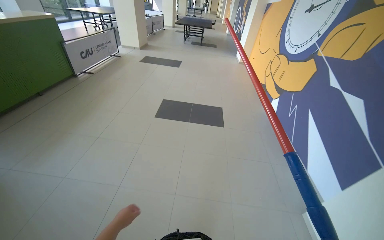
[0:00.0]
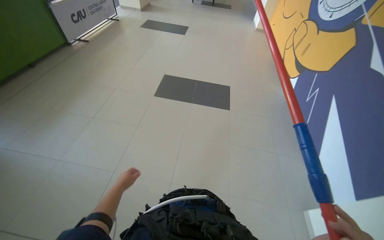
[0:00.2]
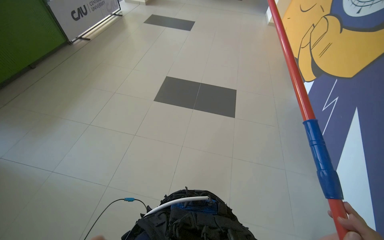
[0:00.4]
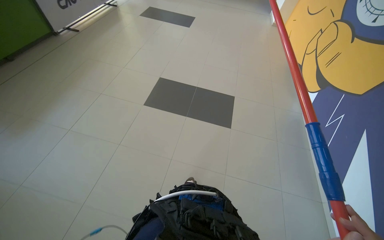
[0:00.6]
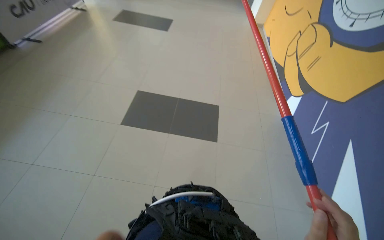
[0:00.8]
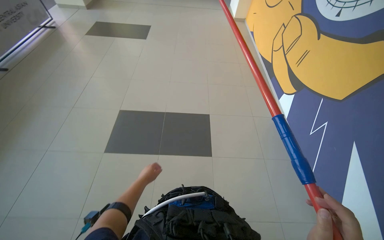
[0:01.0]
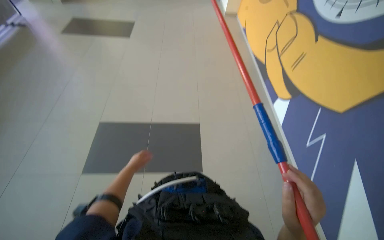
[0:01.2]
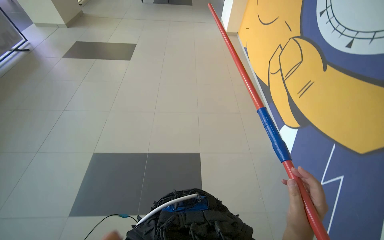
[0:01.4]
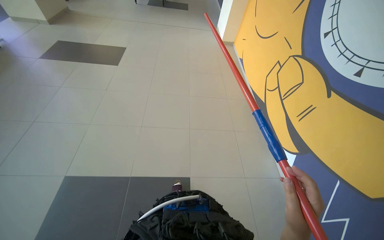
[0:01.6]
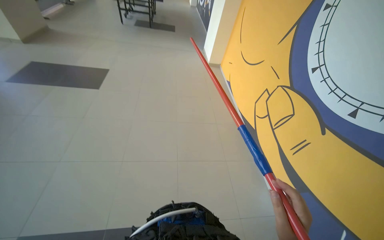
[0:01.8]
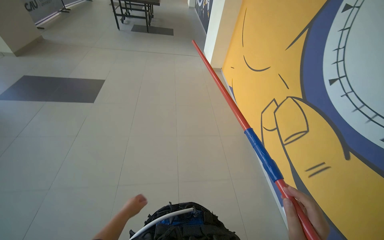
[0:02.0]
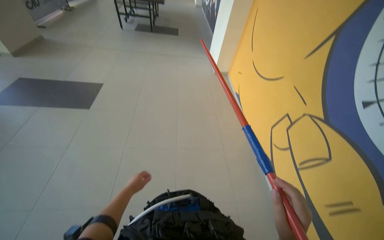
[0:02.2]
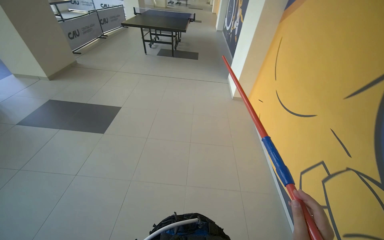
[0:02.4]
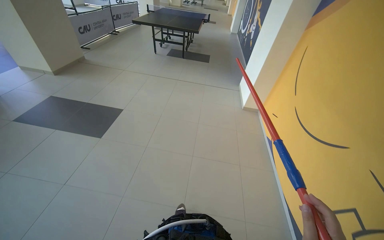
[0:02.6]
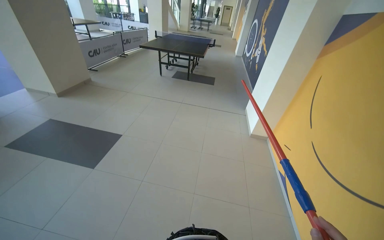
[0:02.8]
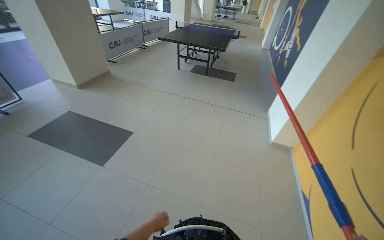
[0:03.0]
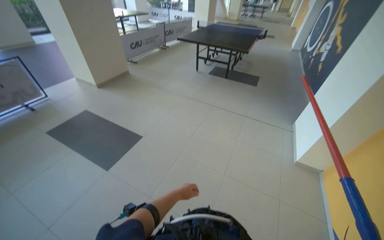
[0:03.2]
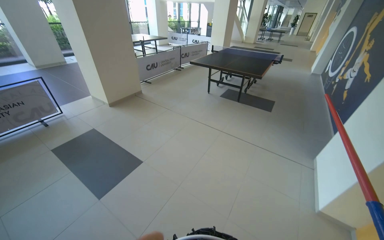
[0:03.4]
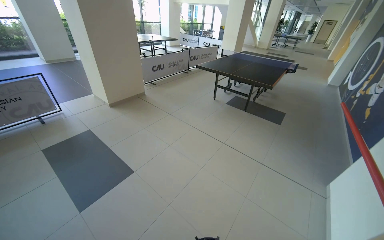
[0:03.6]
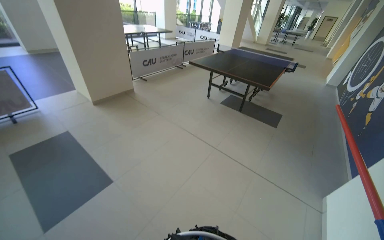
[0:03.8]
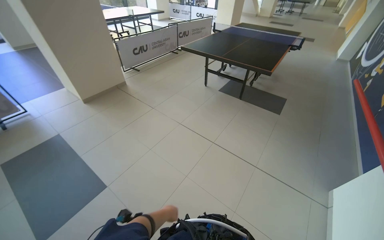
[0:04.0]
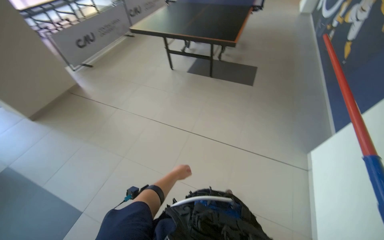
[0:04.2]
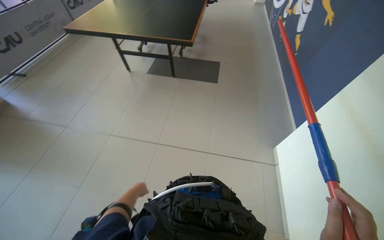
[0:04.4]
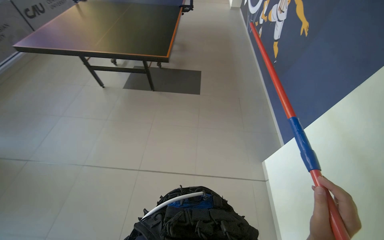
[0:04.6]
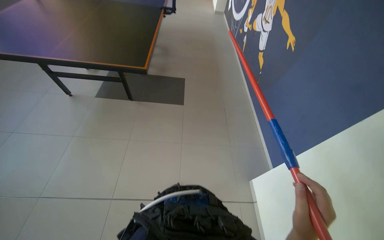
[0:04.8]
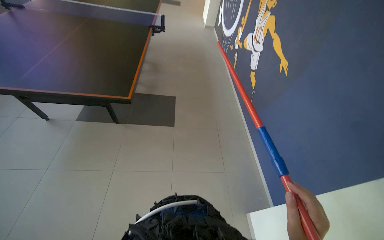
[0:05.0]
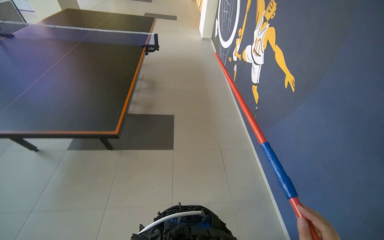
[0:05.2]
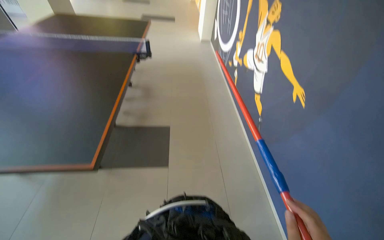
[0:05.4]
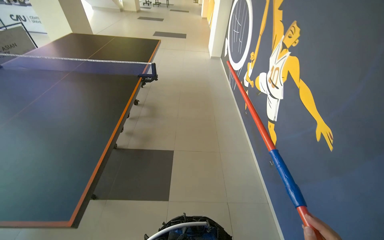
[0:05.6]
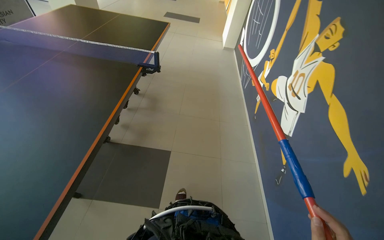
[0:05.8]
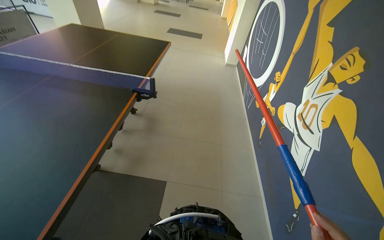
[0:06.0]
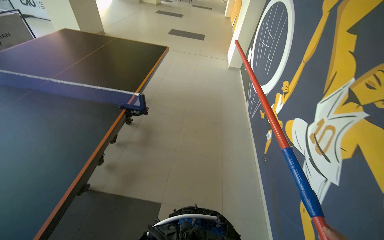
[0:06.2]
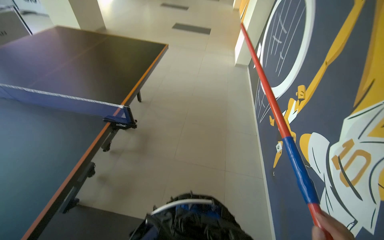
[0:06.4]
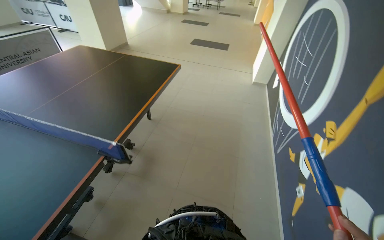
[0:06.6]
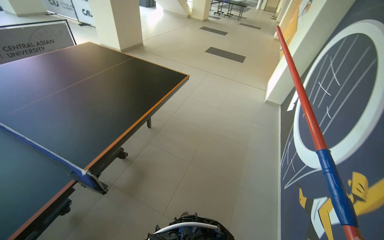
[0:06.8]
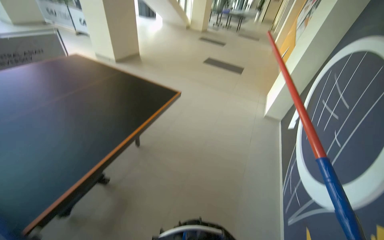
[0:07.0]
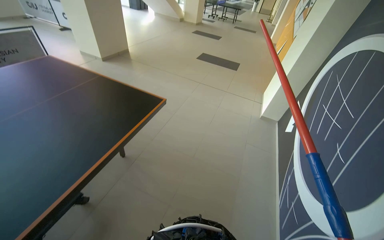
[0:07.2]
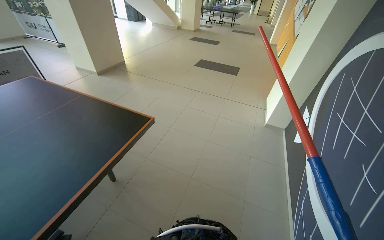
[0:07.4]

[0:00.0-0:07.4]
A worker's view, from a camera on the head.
Job: cleaning windows.
The whole recording: Dusting high surfaces in hallway. The worker uses a duster to clean high glass windows, ceiling corners, and walls in the hallway.
0:00.0 to 0:01.4: The head travels about 2 m. The view tips downward by some 15 degrees.
0:01.4 to 0:03.0: The camera travels about 2 m. The wearer looks approximately 20 degrees further to the left. The camera pitches upward, by roughly 15 degrees.
0:03.0 to 0:04.4: The camera travels roughly 1.5 m.
0:04.4 to 0:06.0: The wearer moves some 1.5 m.
0:06.0 to 0:07.4: The camera travels roughly 1.5 m.

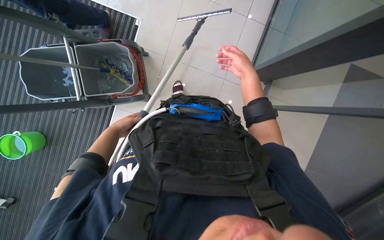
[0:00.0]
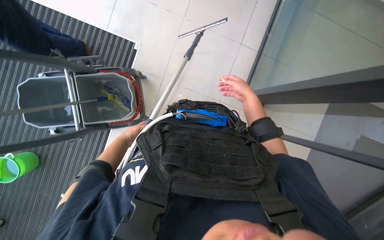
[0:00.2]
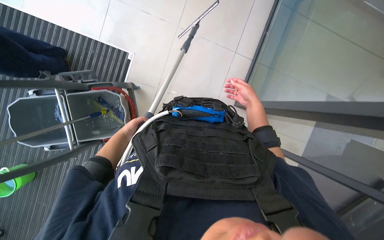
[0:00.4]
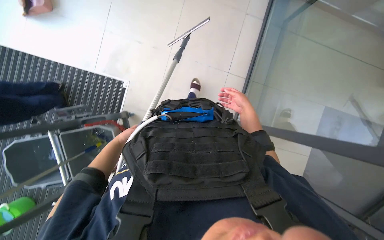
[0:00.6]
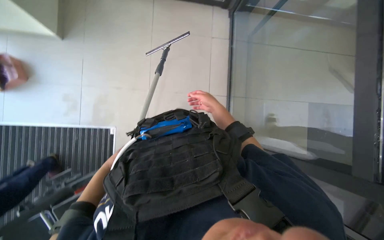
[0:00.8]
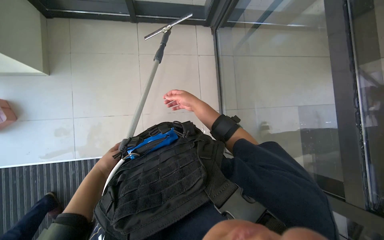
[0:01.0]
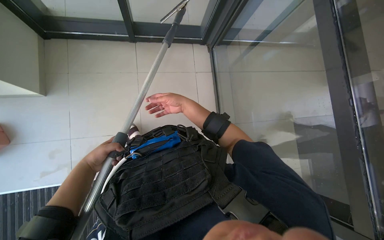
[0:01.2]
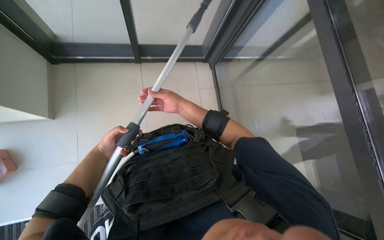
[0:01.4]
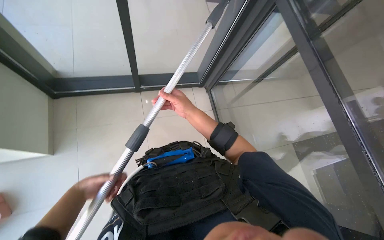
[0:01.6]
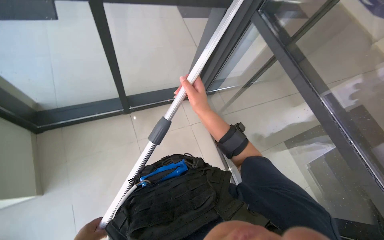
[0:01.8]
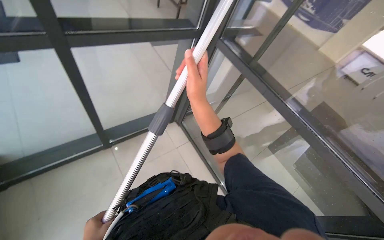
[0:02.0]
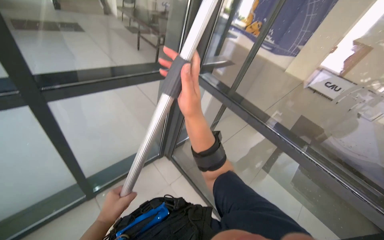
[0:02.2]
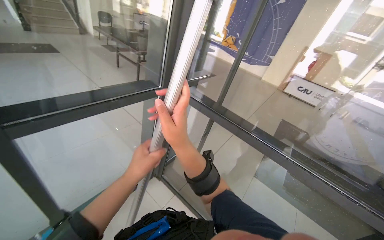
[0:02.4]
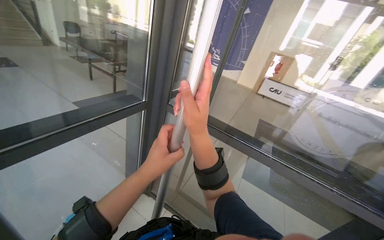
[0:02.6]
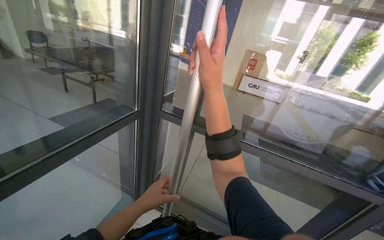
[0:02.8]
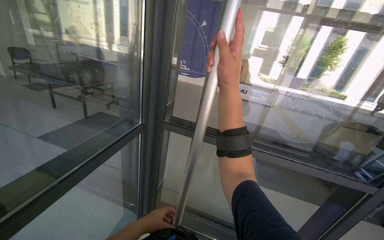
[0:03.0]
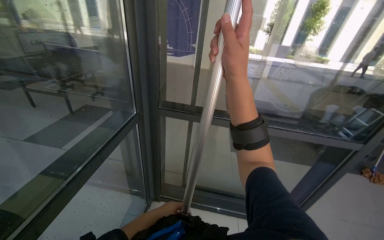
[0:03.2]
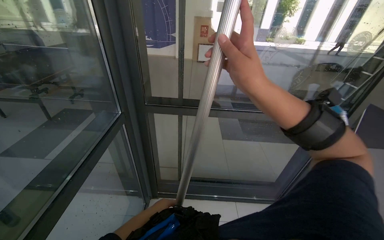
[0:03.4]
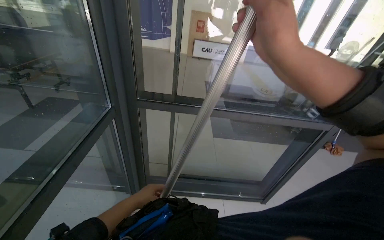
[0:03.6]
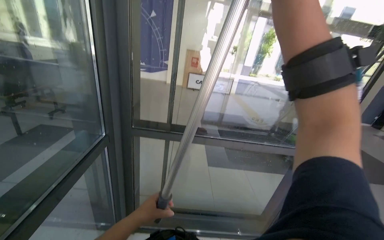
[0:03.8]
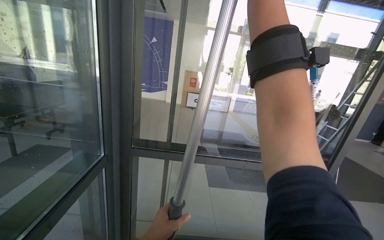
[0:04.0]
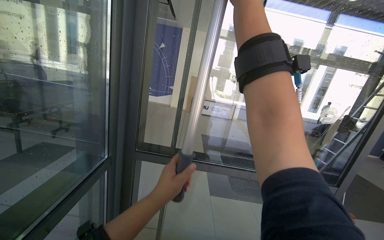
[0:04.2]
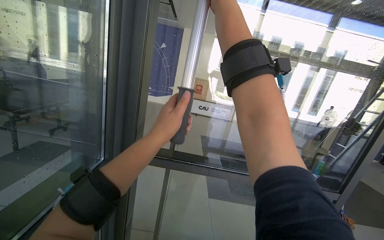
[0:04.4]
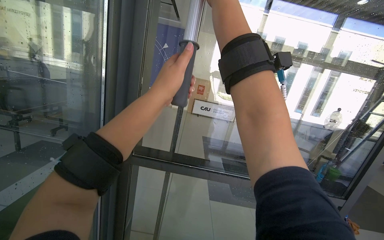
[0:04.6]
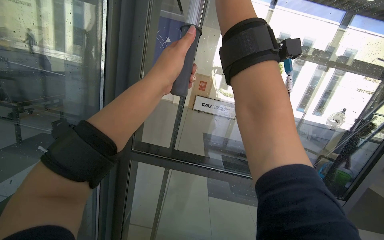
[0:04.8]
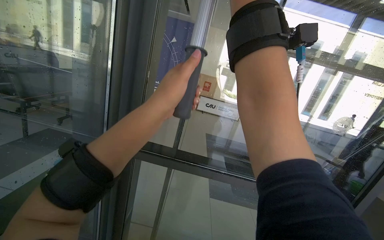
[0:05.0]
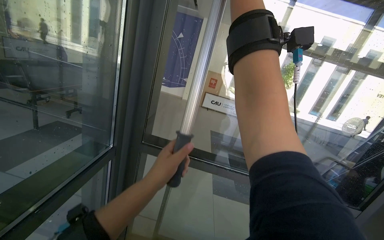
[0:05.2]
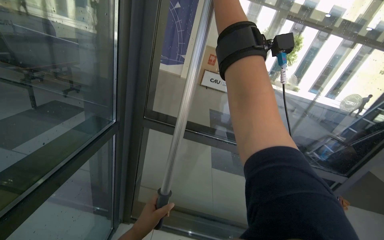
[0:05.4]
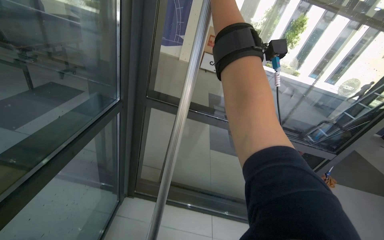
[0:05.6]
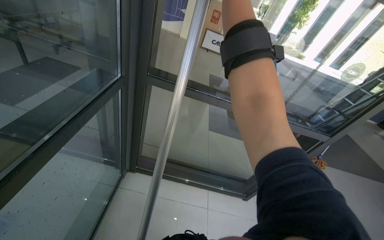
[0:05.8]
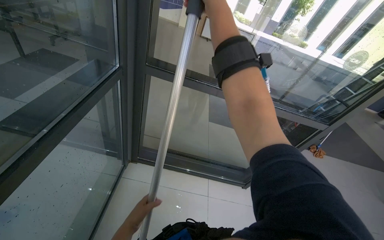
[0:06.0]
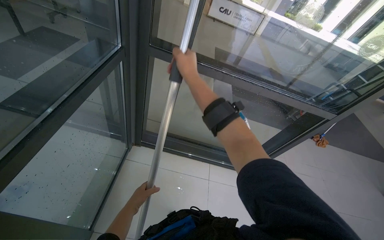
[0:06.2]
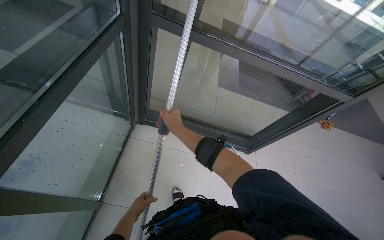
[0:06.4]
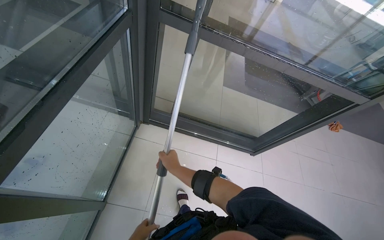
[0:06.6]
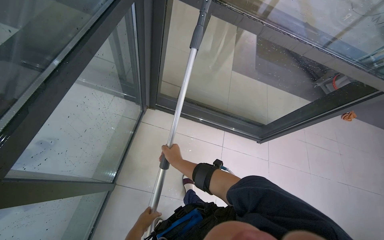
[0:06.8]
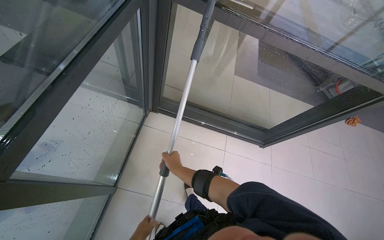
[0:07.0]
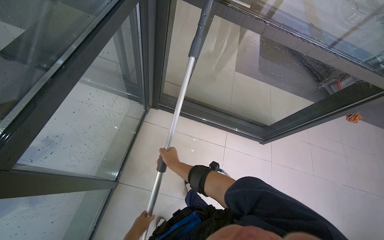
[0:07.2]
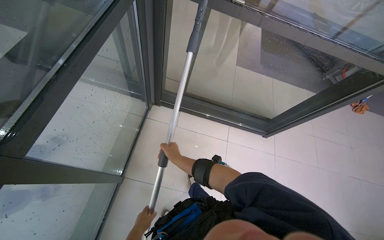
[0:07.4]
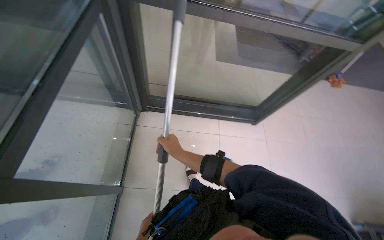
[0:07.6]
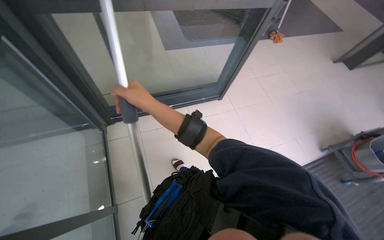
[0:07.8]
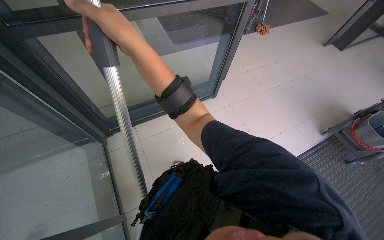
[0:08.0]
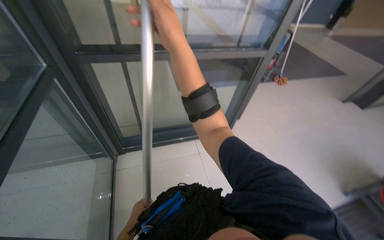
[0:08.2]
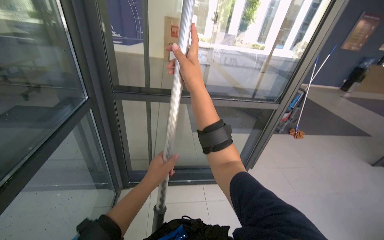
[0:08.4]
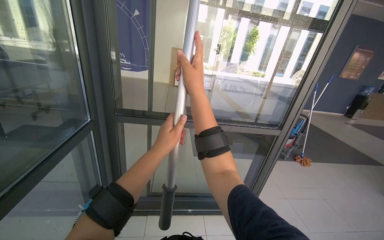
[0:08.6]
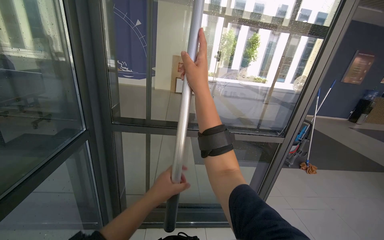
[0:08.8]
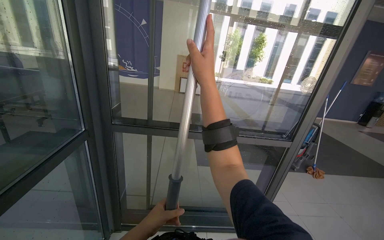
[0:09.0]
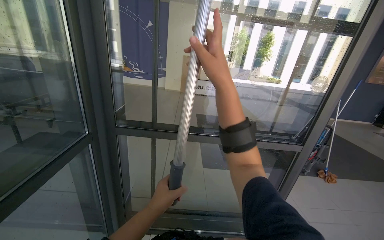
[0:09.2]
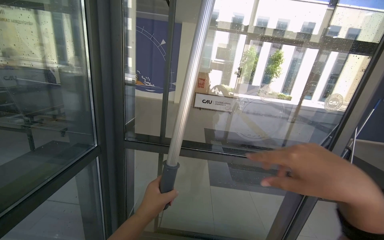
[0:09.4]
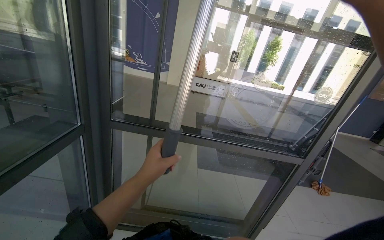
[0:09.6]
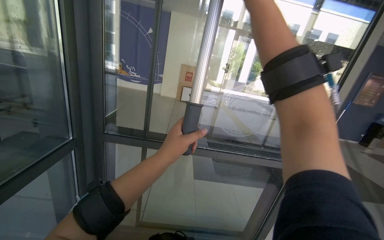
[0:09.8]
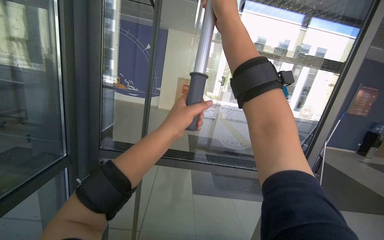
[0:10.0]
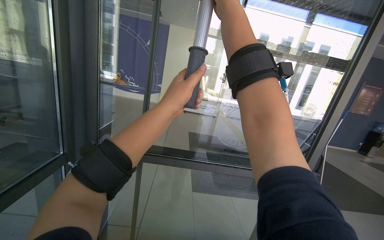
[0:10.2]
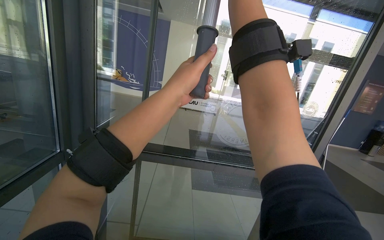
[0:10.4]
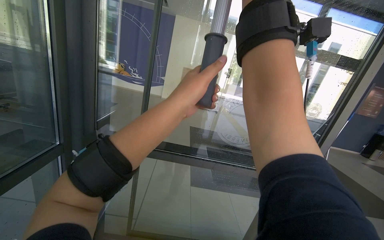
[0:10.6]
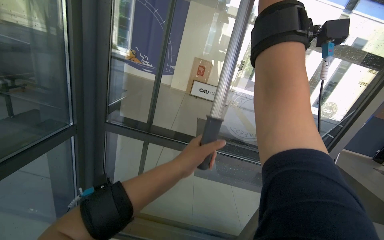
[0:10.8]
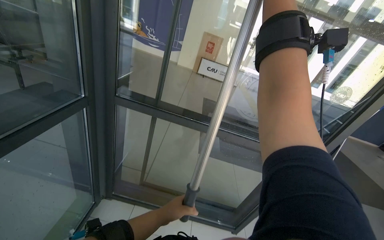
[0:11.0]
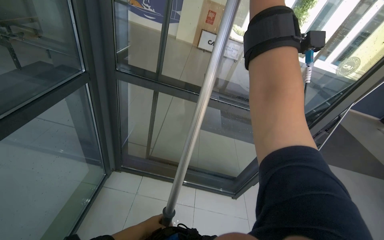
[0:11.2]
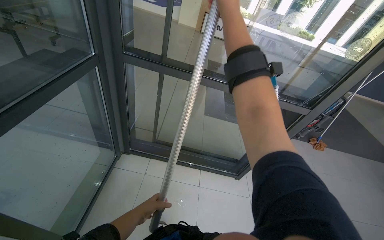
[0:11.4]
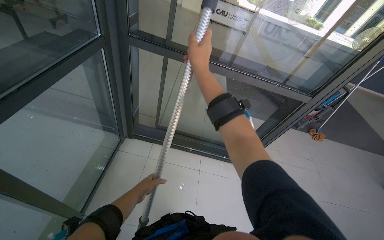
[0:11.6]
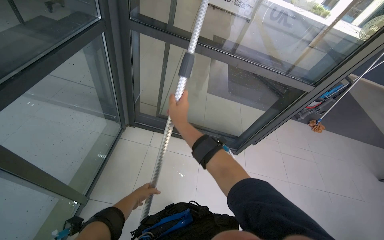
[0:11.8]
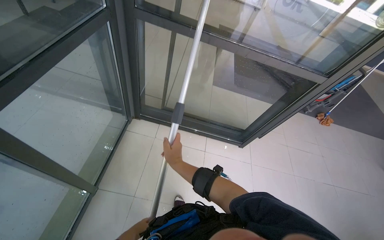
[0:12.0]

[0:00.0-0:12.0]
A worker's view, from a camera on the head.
Job: cleaning windows.
The whole recording: Wiping glass with cloth. The worker wipes the glass and its frame with a yellow cloth.
0:00.0 to 0:01.6: The view tilts some 40 degrees upward. Everything in view rotates about 35 degrees counterclockwise.
0:01.6 to 0:03.0: The head turns to the right by about 55 degrees. The camera pitches upward, by about 40 degrees.
0:03.0 to 0:04.4: The right hand heads up the picture, covering some 25 cm. Meanwhile the left hand moves up the picture, about 40 cm.
0:04.4 to 0:06.0: The view tilts roughly 25 degrees downward.
0:06.0 to 0:07.6: The view tilts roughly 20 degrees downward. The right hand heads down the picture and farther from the camera, covering roughly 60 cm; the left hand goes some 30 cm down the picture.
0:07.6 to 0:09.0: The view tips upward by roughly 40 degrees.
0:09.0 to 0:10.4: The left hand moves up the picture, some 50 cm.
0:10.4 to 0:12.0: The view tips downward by about 35 degrees. The left hand shifts approximately 80 cm down the picture.
